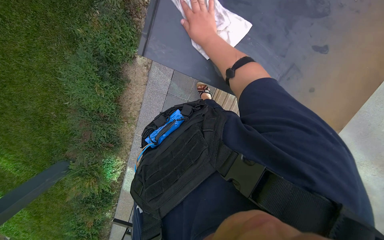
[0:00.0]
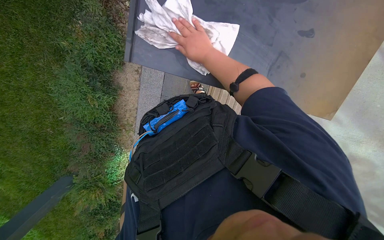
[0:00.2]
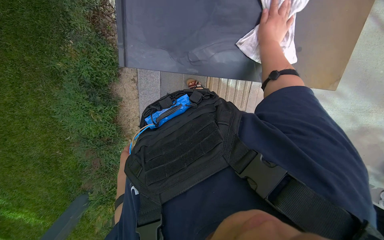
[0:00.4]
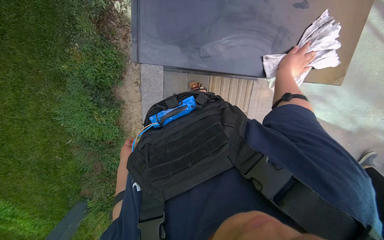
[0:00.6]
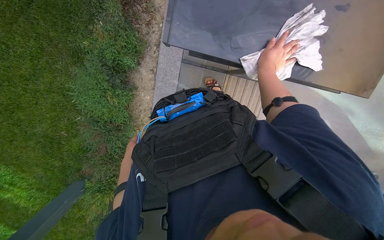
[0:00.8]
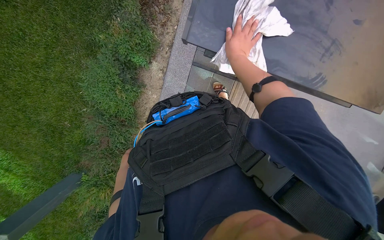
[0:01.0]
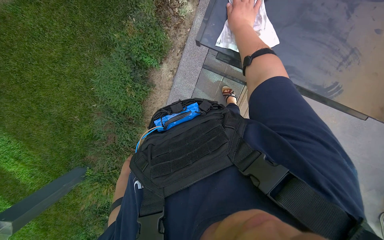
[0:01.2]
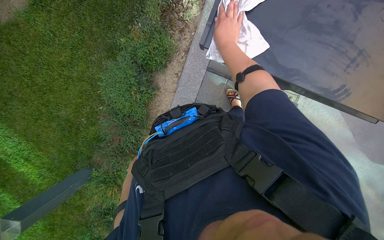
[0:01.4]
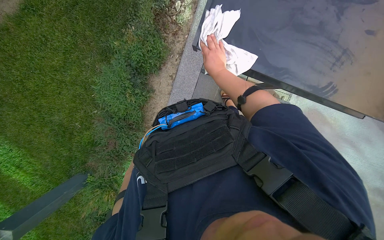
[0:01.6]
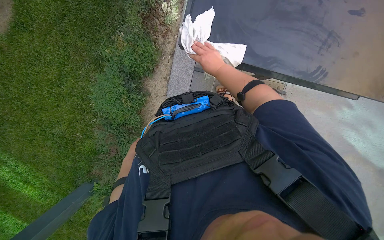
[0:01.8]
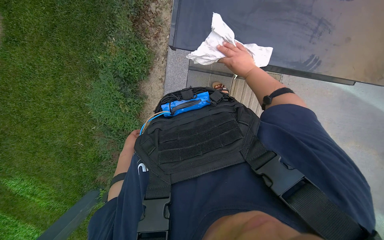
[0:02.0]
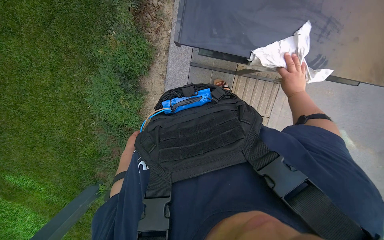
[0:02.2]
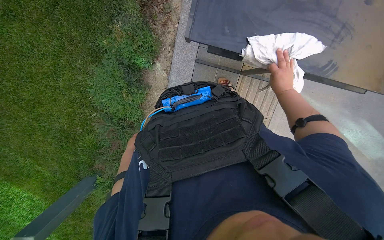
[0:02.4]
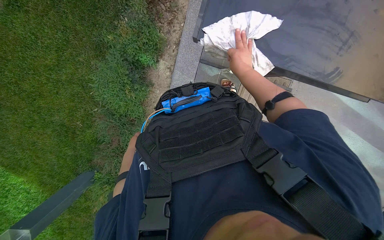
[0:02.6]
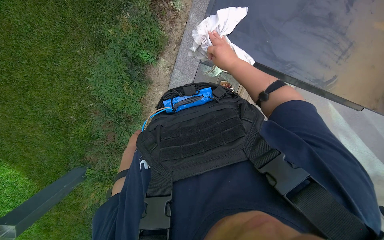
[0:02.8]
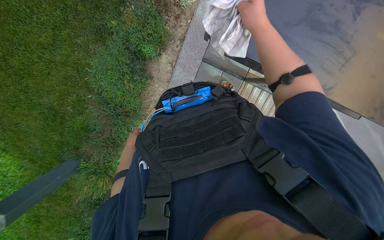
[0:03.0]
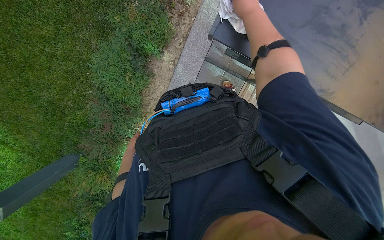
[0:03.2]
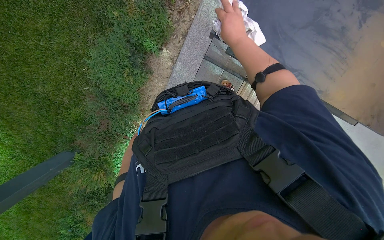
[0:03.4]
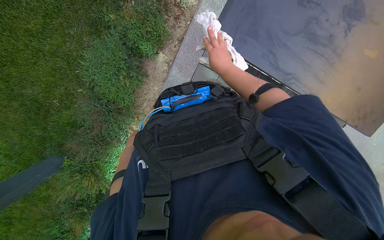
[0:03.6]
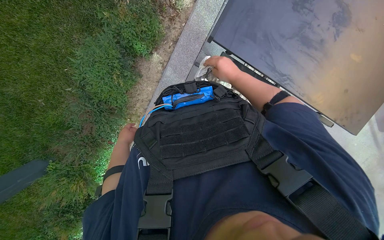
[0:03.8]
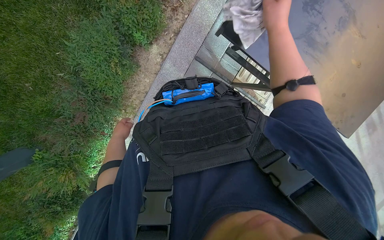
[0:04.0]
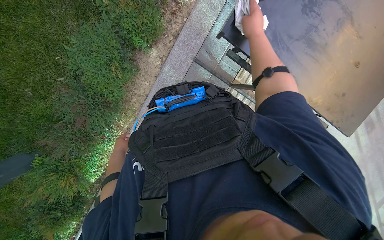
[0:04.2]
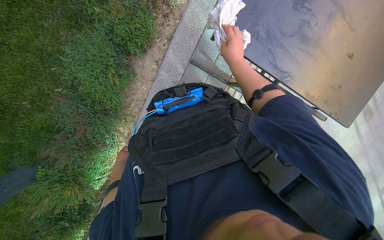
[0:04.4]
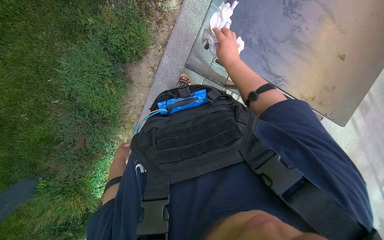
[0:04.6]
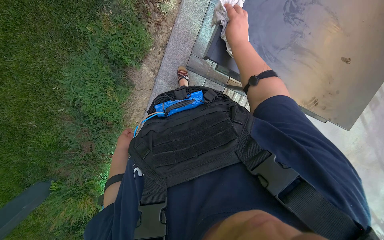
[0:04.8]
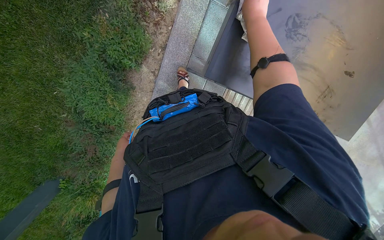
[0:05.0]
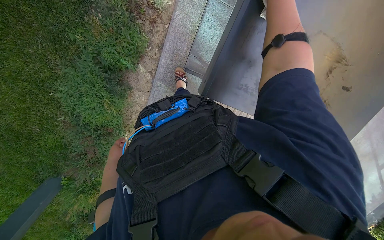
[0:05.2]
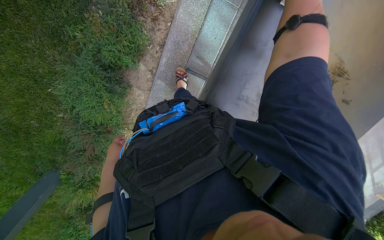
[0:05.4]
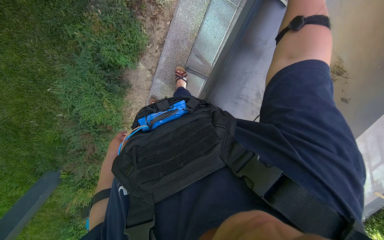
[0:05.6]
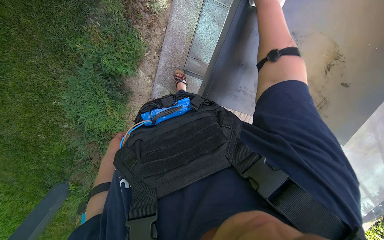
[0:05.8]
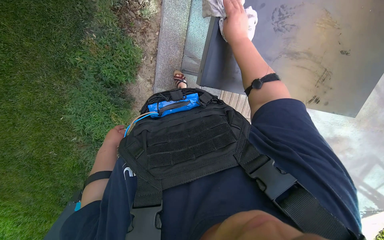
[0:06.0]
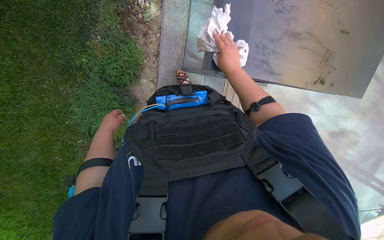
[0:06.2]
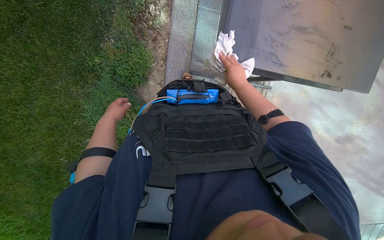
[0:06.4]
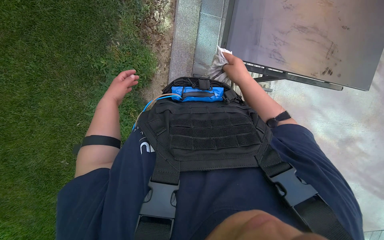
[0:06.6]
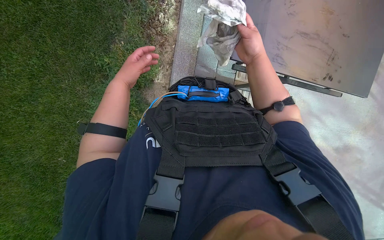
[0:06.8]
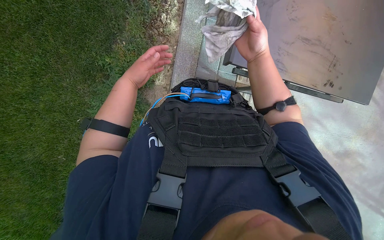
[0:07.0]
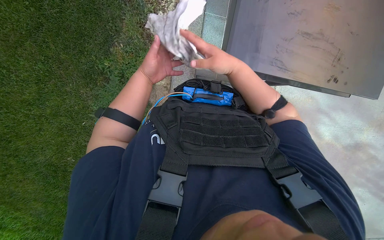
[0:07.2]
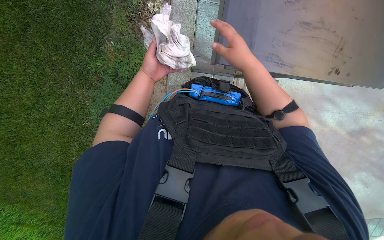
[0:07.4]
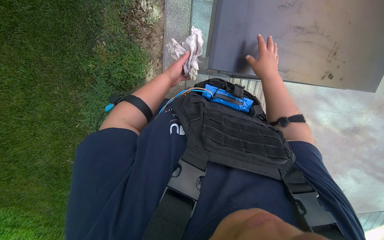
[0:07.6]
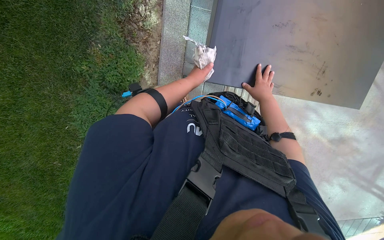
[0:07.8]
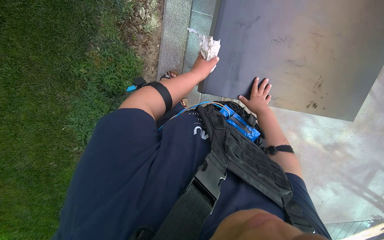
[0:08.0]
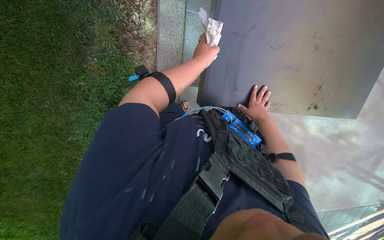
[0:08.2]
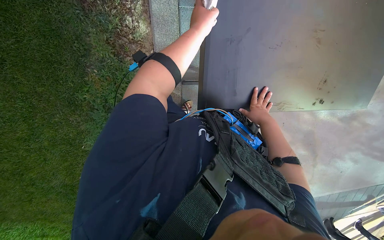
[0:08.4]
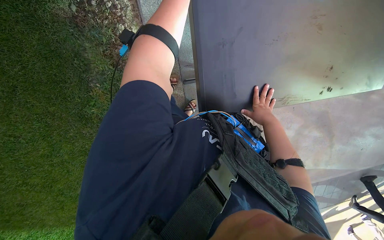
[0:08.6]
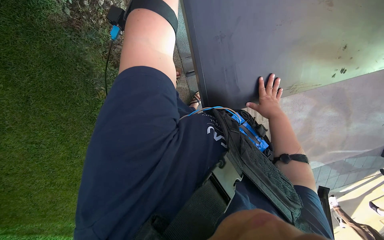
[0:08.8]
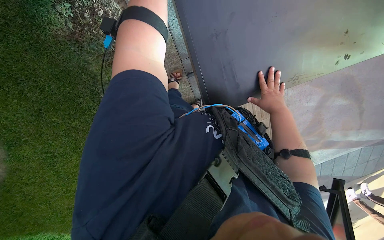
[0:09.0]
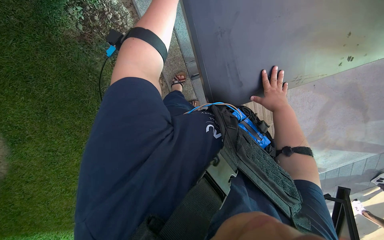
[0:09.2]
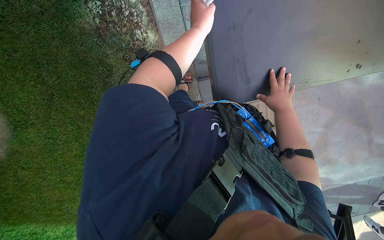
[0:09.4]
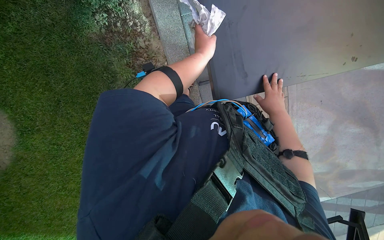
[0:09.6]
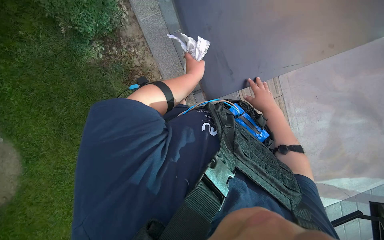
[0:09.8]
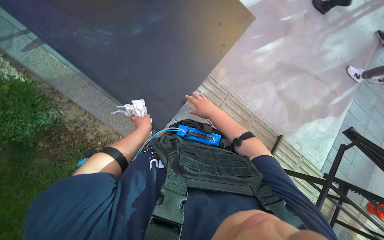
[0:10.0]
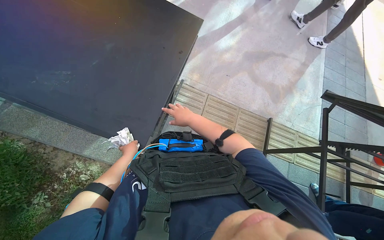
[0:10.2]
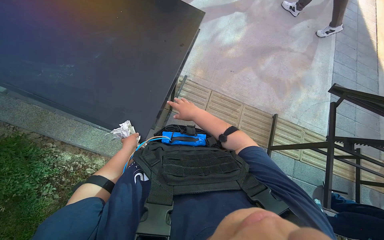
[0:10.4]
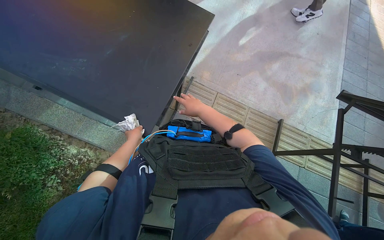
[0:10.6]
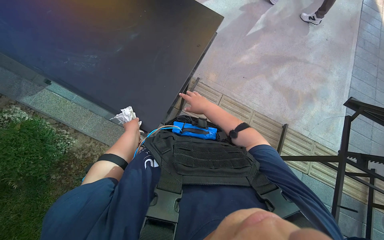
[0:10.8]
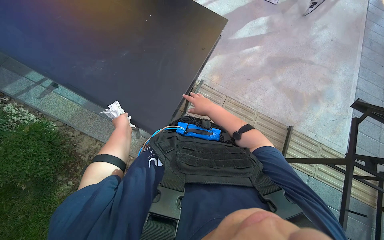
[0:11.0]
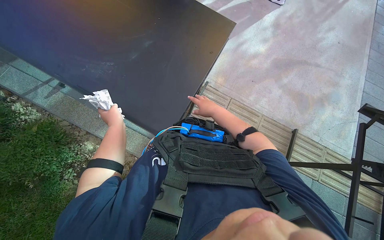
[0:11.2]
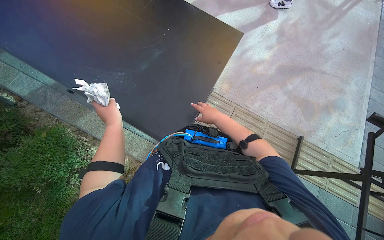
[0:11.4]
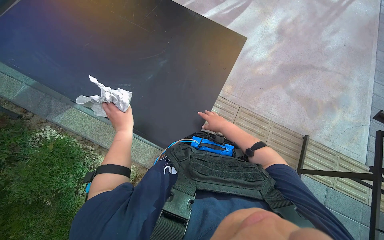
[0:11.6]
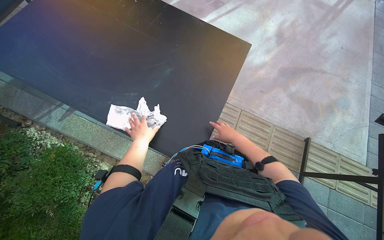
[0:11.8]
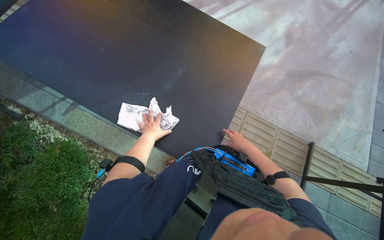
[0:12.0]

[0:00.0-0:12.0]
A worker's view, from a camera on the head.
Job: wiping surfaces.
The whole recording: Wiping outdoor table. The worker wipes the outdoor table with a white cloth.
0:00.0 to 0:01.6: The right hand heads down the picture, covering roughly 15 cm, and moves some 30 cm to the right and comes back.
0:01.6 to 0:03.0: The right hand travels nearer to the camera by some 10 cm, and goes to the right and returns, about 30 cm each way.
0:03.0 to 0:04.4: The right hand goes nearer and farther, some 15 cm each way, reversing 2 times.
0:06.0 to 0:07.6: The left hand is displaced to the right and up the picture by about 25 cm; the right hand travels down the picture by some 25 cm.
0:07.6 to 0:09.0: The wearer looks some 15 degrees further downward.
0:09.0 to 0:10.4: The camera pitches upward, by about 20 degrees.

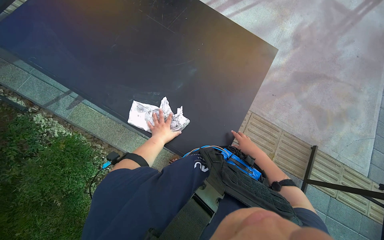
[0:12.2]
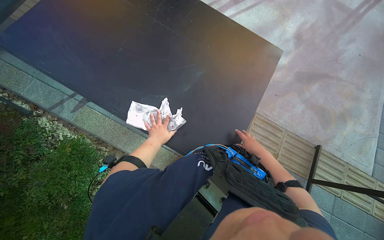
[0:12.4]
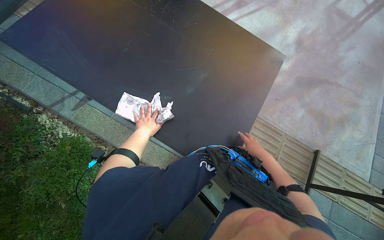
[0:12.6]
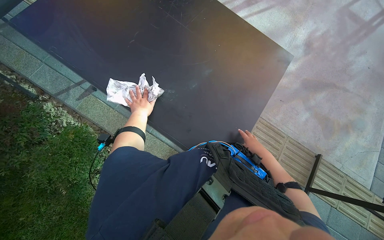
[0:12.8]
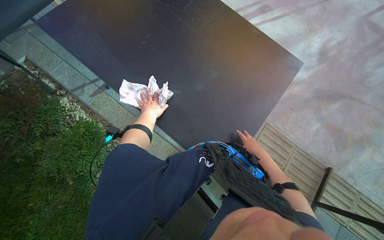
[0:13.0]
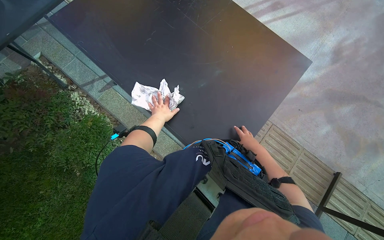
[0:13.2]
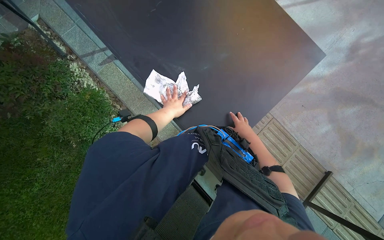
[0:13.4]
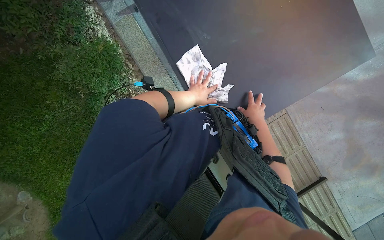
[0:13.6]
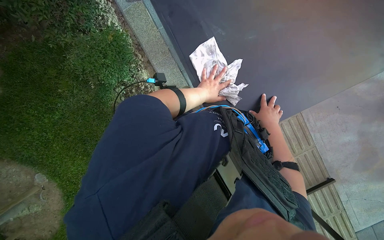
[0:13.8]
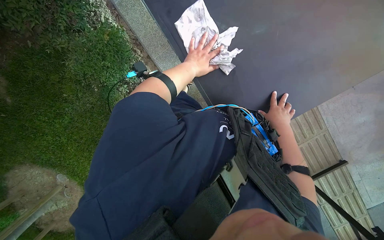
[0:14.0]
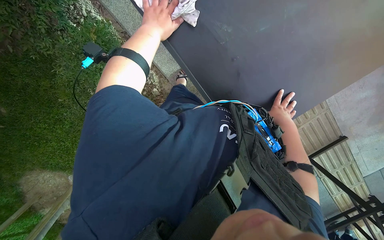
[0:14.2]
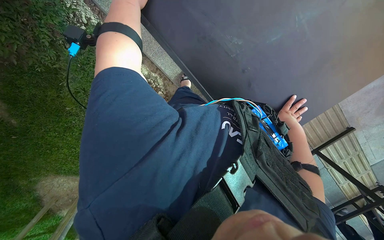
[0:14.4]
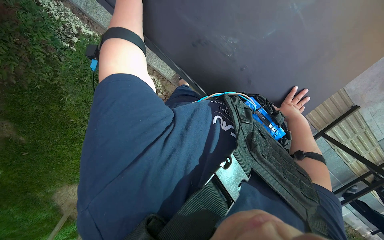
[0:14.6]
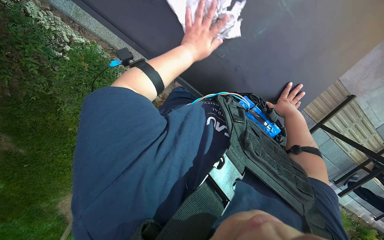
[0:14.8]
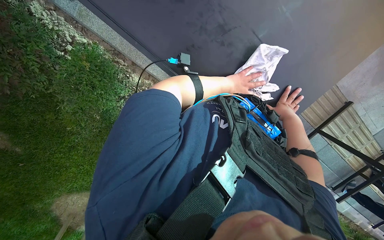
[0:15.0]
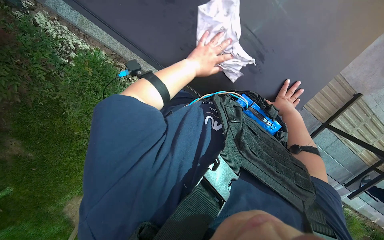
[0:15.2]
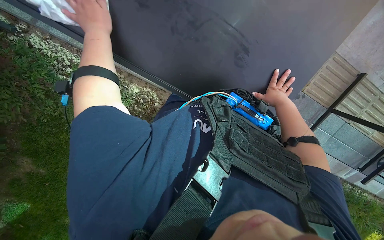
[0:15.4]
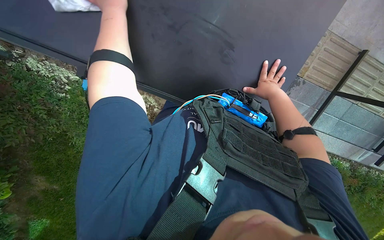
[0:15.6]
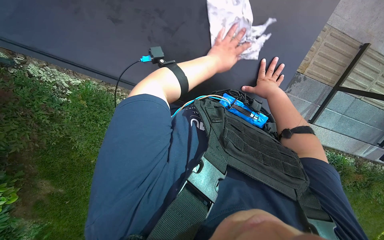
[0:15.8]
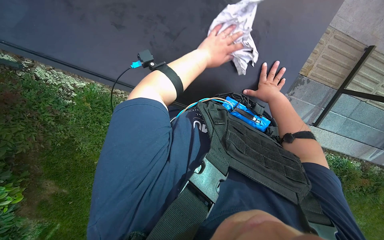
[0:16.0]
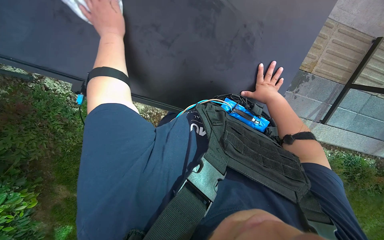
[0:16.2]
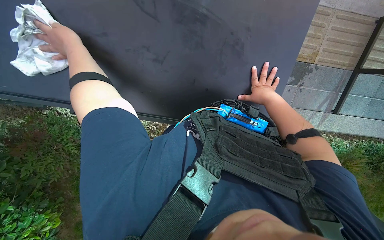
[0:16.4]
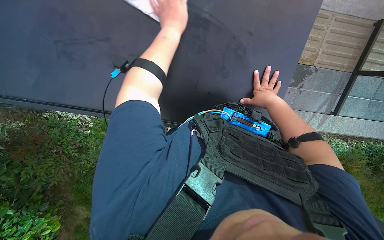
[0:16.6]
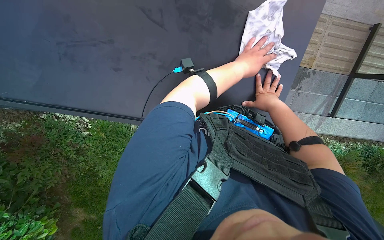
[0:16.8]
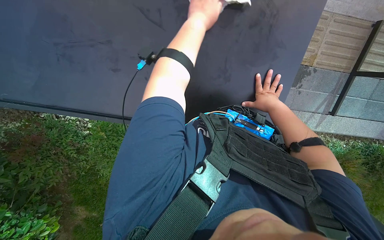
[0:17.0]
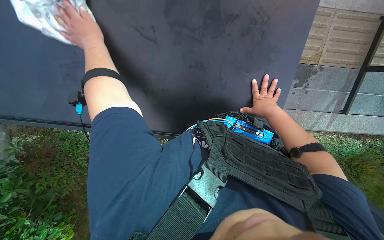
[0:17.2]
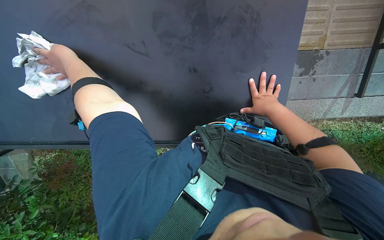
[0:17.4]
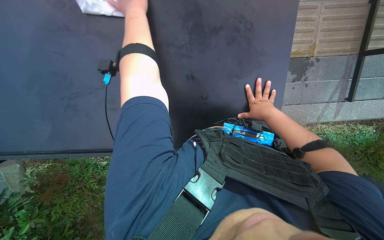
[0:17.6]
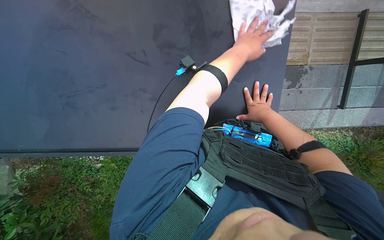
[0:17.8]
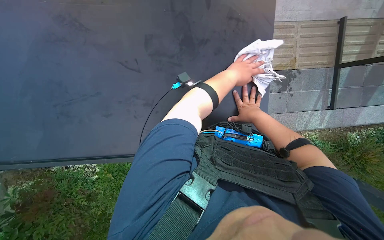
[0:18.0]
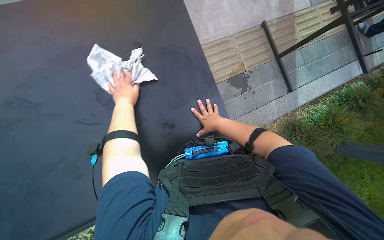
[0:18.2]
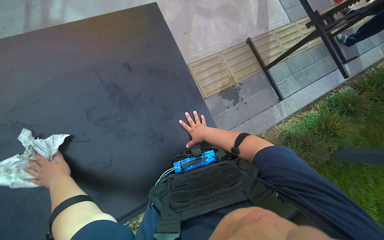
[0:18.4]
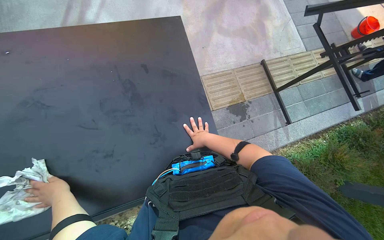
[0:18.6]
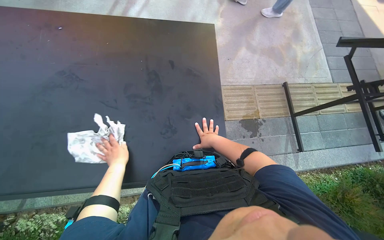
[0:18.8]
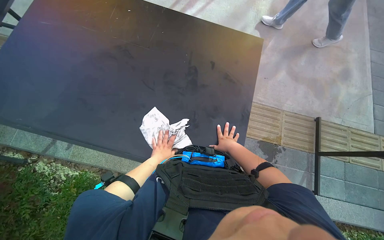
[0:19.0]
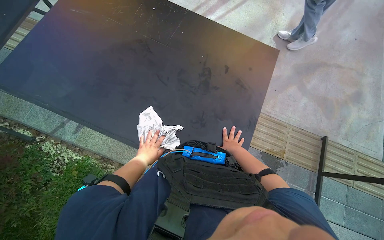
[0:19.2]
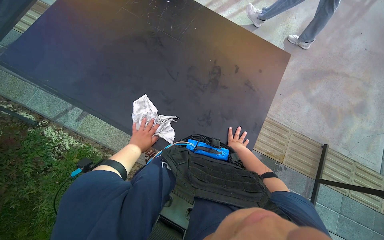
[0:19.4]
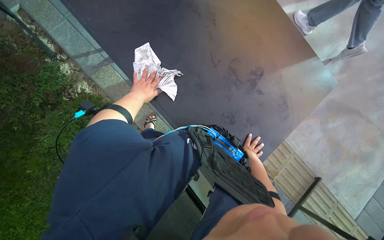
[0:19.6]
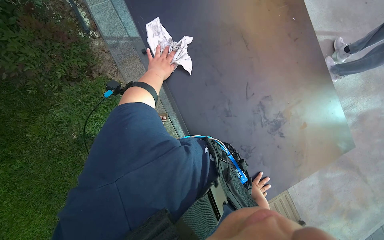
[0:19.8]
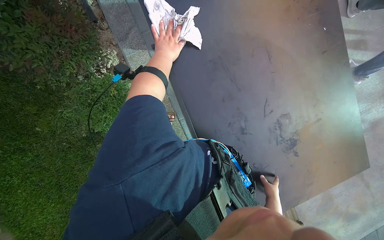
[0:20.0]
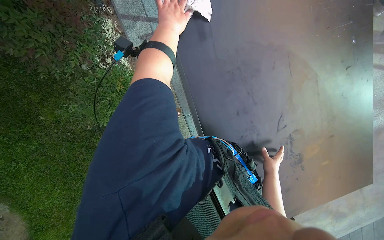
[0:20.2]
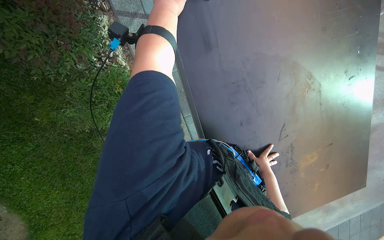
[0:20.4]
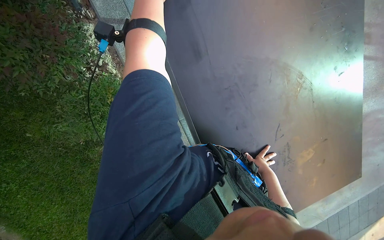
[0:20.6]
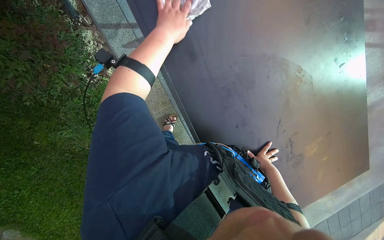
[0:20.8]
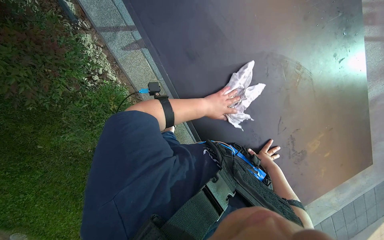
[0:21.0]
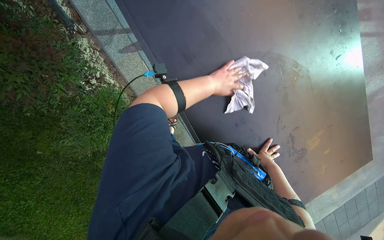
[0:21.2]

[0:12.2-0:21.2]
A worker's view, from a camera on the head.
Job: wiping surfaces.
The whole recording: Wiping outdoor table. The worker wipes the outdoor table with a white cloth.
0:12.2 to 0:13.8: The head turns to the left by some 35 degrees. The wearer looks some 20 degrees further downward.
0:13.8 to 0:15.2: The camera pitches downward, by some 20 degrees. The scene rotates counterclockwise by some 25 degrees.
0:16.6 to 0:18.2: The view tips upward by about 20 degrees. The scene rotates counterclockwise by about 35 degrees.
0:18.2 to 0:19.8: The wearer looks roughly 85 degrees further to the left. The camera pitches upward, by some 15 degrees.
0:19.8 to 0:21.2: The view tilts approximately 15 degrees downward. The right hand shifts about 30 cm up the picture.
